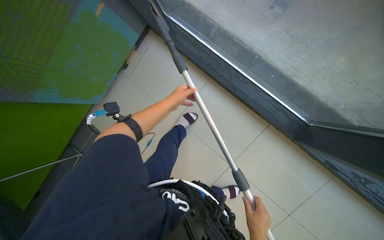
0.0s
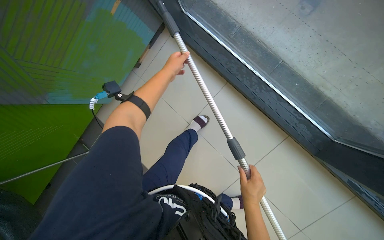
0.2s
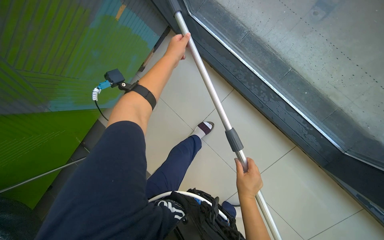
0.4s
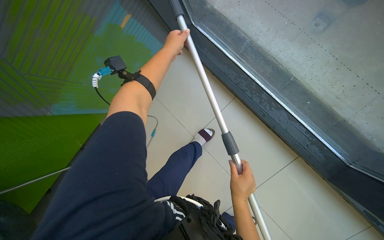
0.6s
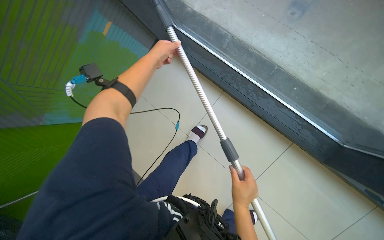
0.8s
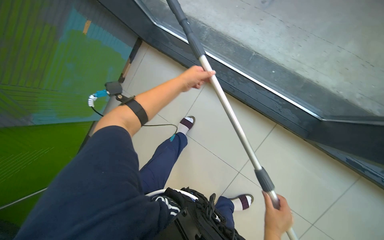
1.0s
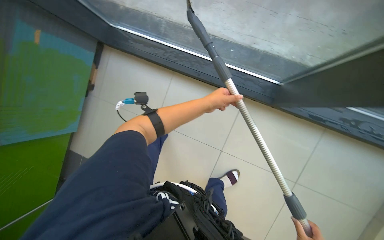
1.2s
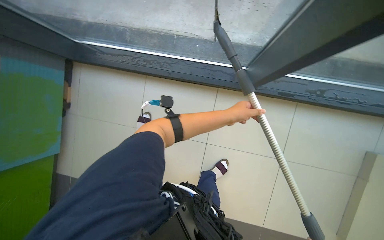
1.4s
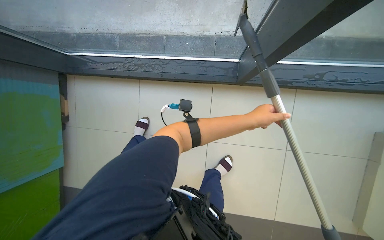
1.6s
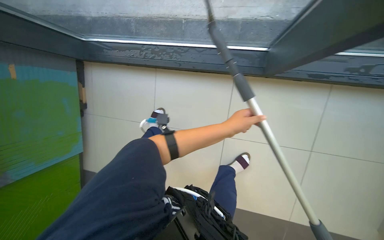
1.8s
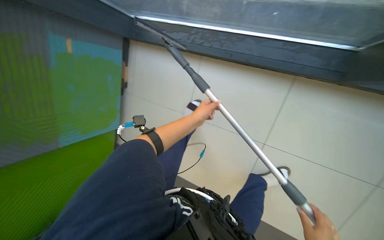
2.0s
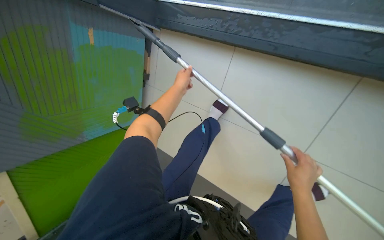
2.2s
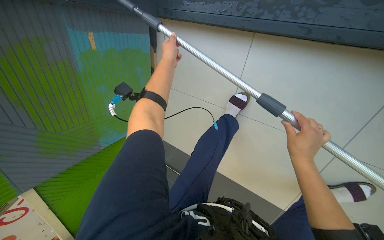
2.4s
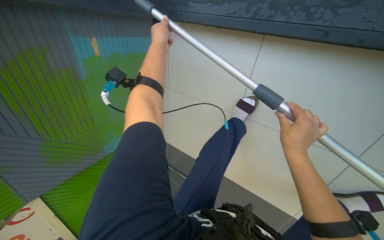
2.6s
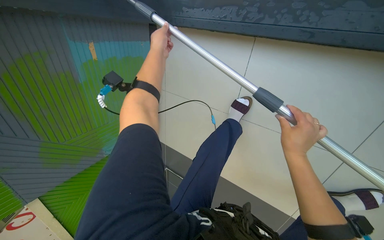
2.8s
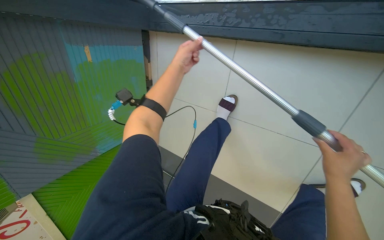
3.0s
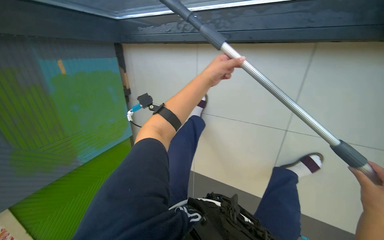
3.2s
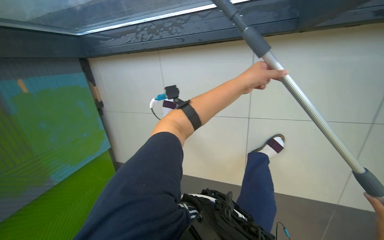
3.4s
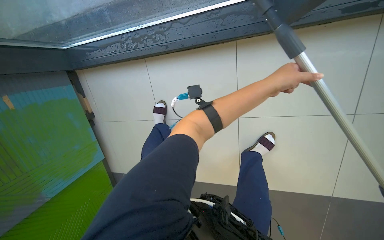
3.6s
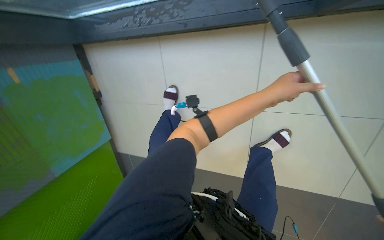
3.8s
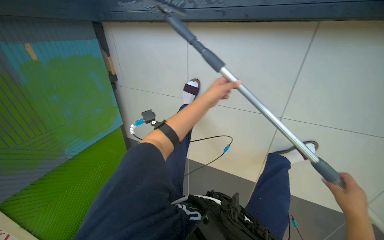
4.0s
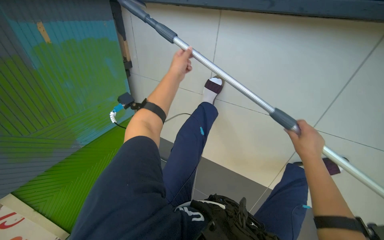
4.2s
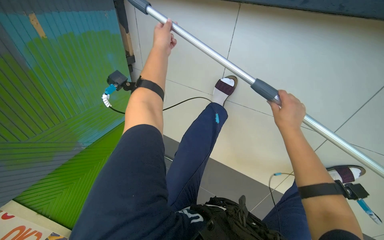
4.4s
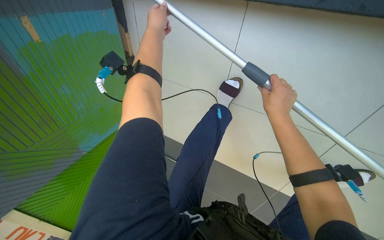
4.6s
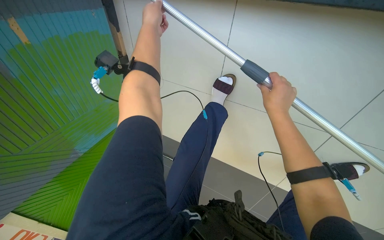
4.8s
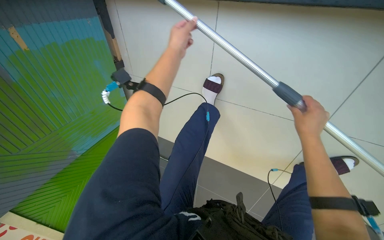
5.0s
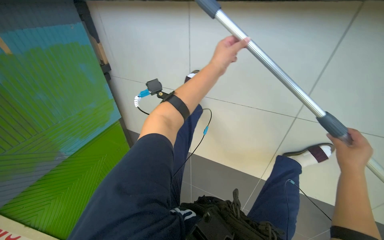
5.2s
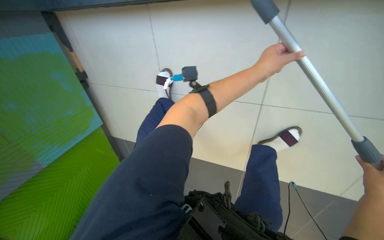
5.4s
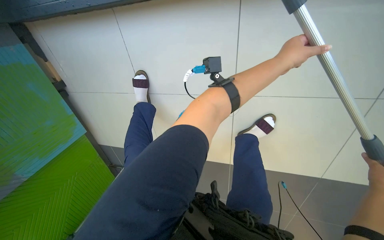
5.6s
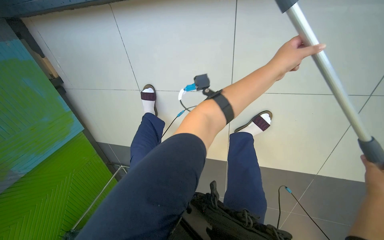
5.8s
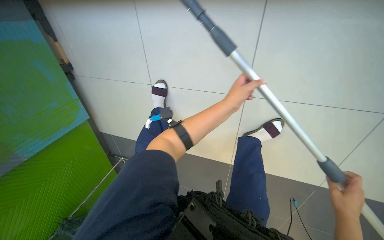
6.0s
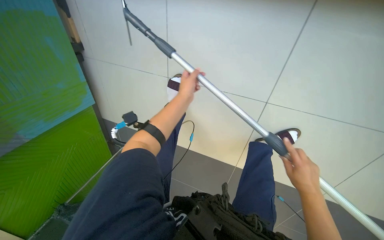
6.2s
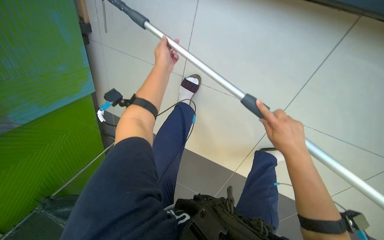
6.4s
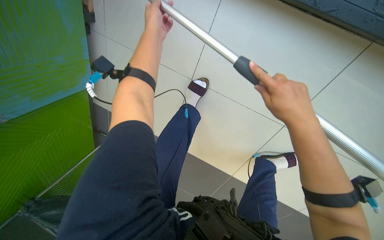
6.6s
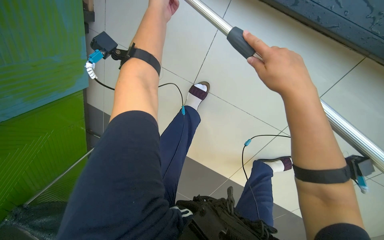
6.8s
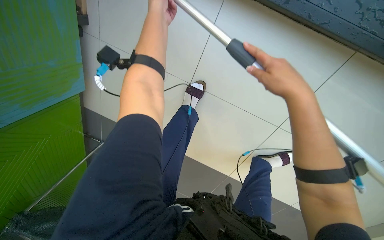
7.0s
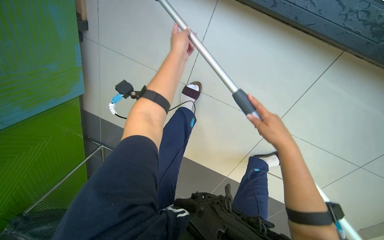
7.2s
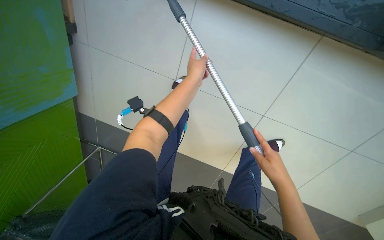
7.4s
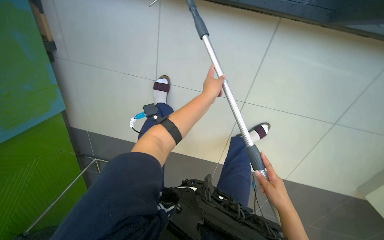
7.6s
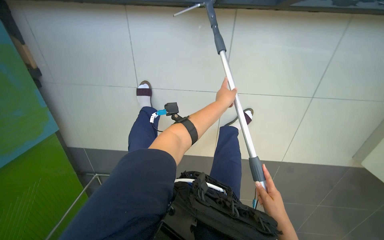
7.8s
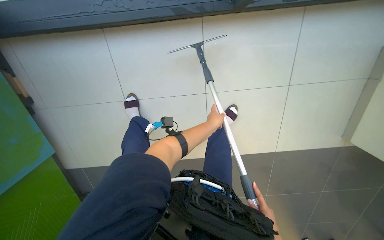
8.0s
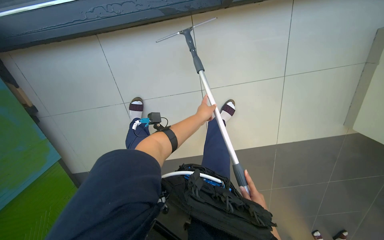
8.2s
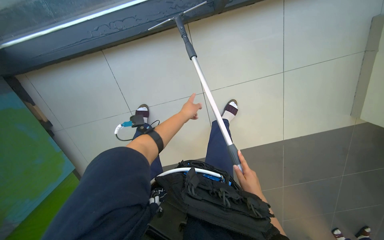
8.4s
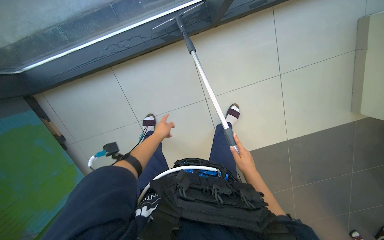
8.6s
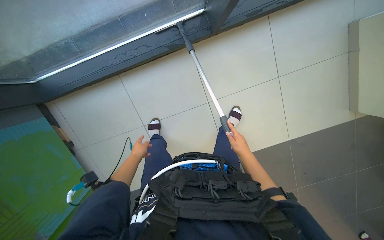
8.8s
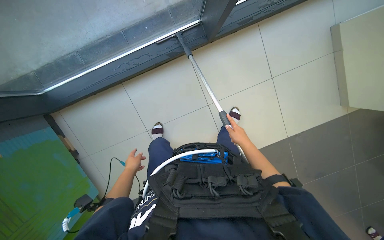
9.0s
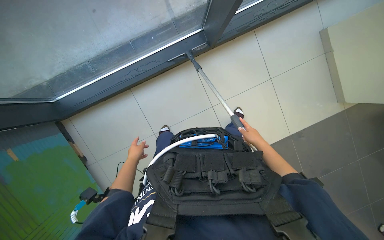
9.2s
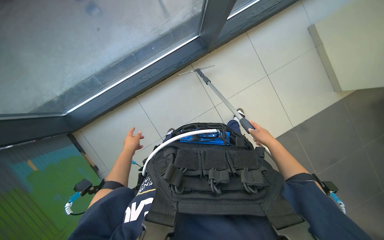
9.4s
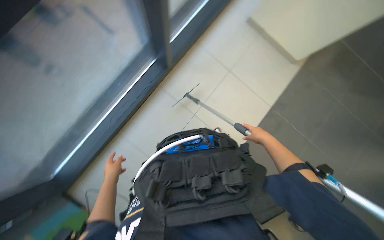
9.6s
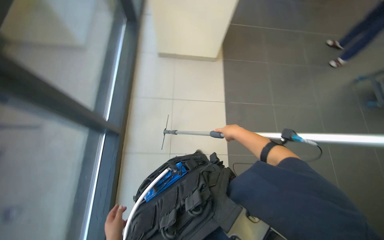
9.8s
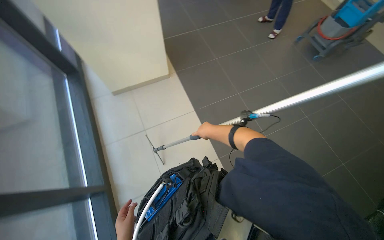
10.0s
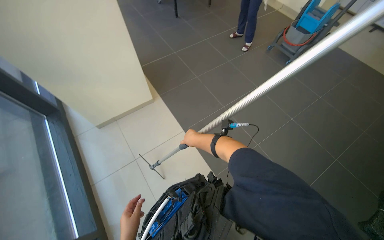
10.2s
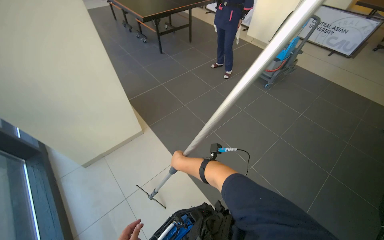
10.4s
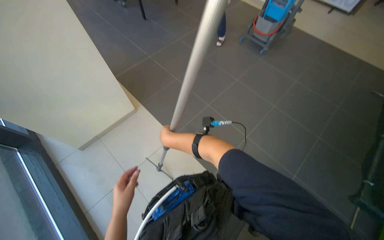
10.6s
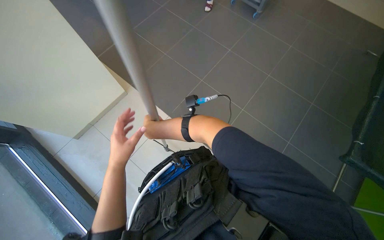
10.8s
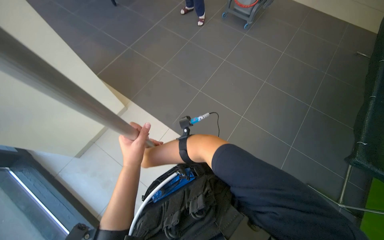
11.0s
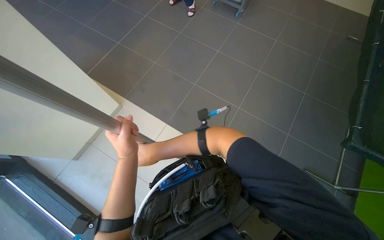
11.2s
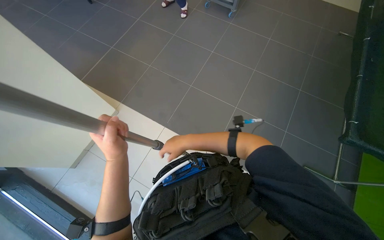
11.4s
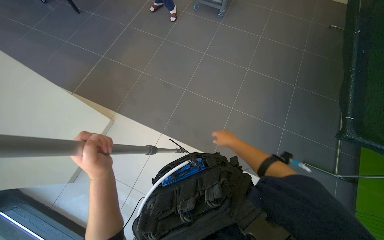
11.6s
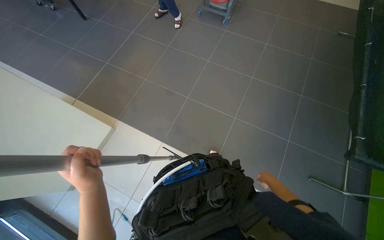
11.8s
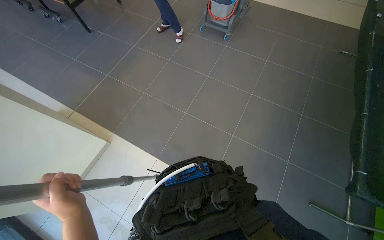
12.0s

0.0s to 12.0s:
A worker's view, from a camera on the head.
Job: cleaning windows.
The whole recording: Cleaning glass panels and frames. The worker cleans the glass panels and frames using a squeegee and a cloth on a pole.
0.0s to 1.6s: The left hand heads to the right and nearer to the camera, covering about 25 cm.
1.6s to 3.0s: The head rotates roughly 30 degrees to the left. The camera pitches downward, by approximately 15 degrees.
4.4s to 6.0s: The wearer's head swings approximately 20 degrees to the right. The left hand travels to the right and down the picture by approximately 40 cm.
6.0s to 7.6s: The left hand travels to the left by about 10 cm, and goes up the picture and returns, about 30 cm each way; the right hand moves to the left, about 25 cm, and reaches some 35 cm up the picture, then returns.
7.6s to 9.0s: The camera travels about 40 cm. The wearer looks roughly 20 degrees further upward. Everything in view rotates roughly 35 degrees counterclockwise.
9.0s to 10.4s: The wearer's head swings some 70 degrees to the right. The view tilts some 40 degrees upward.
10.4s to 12.0s: The camera pitches downward, by about 15 degrees.

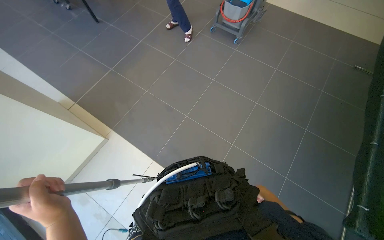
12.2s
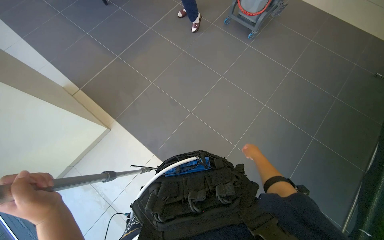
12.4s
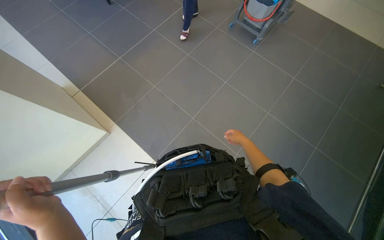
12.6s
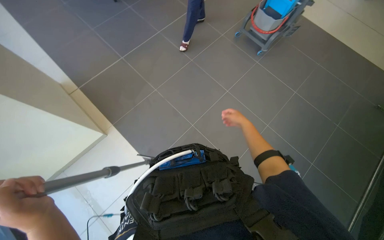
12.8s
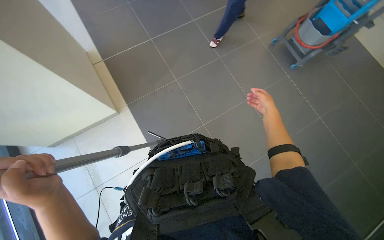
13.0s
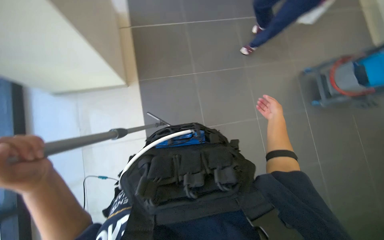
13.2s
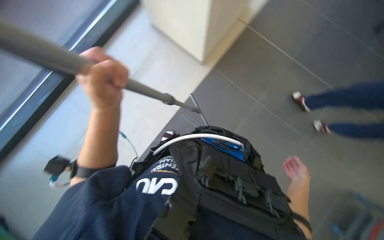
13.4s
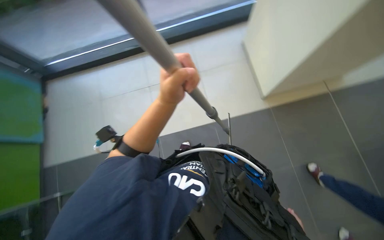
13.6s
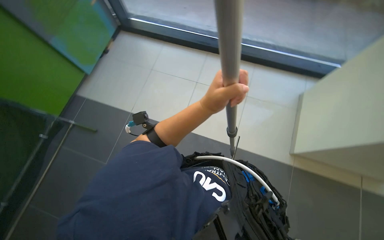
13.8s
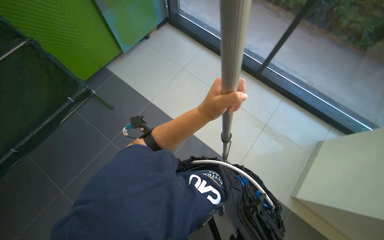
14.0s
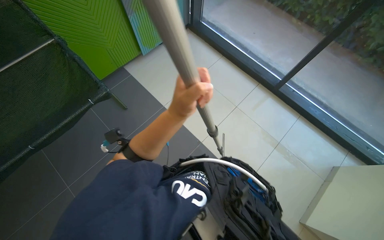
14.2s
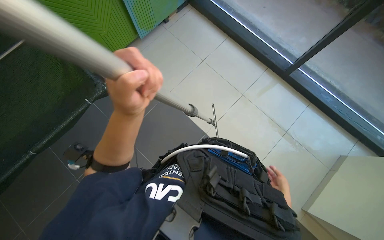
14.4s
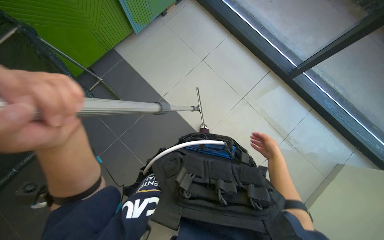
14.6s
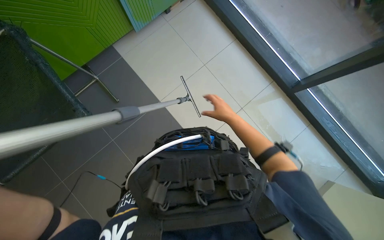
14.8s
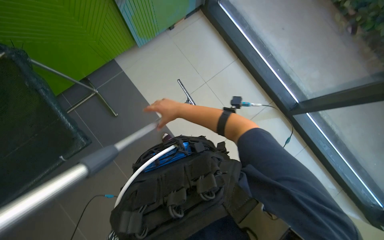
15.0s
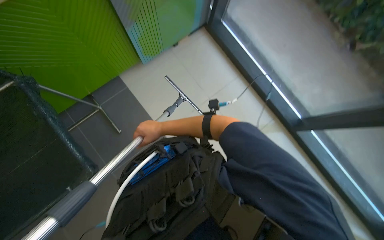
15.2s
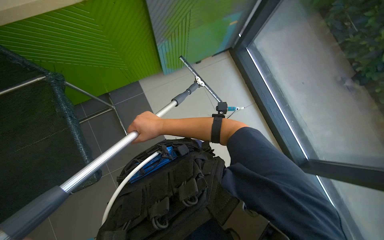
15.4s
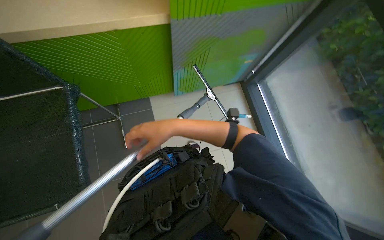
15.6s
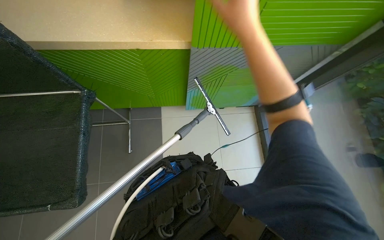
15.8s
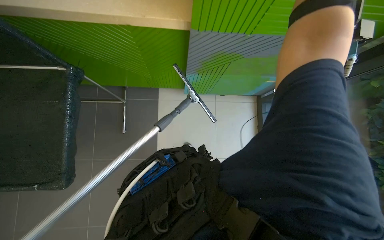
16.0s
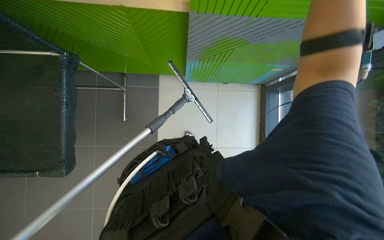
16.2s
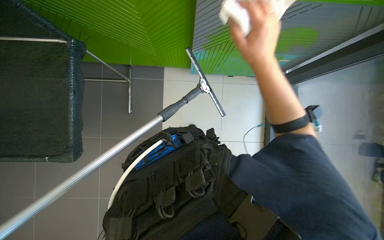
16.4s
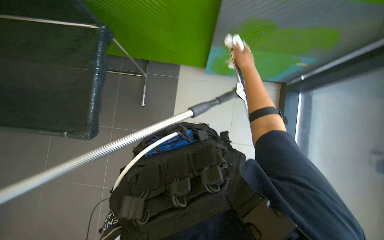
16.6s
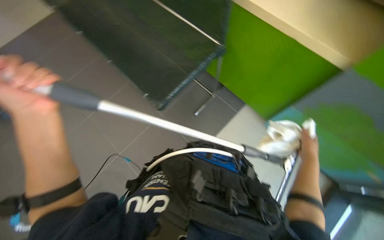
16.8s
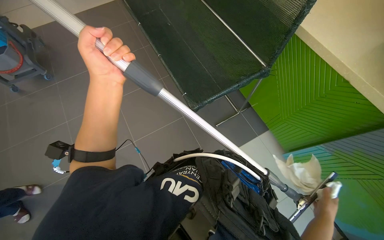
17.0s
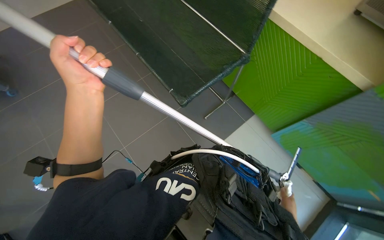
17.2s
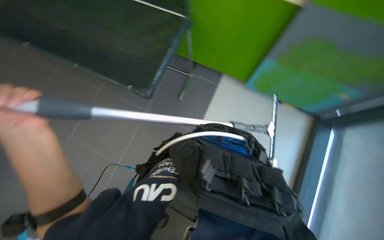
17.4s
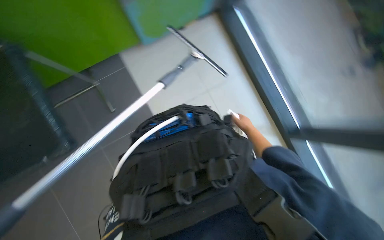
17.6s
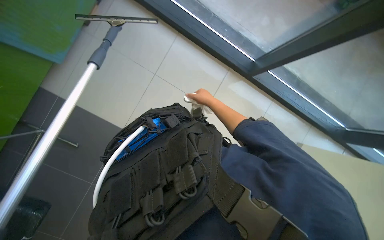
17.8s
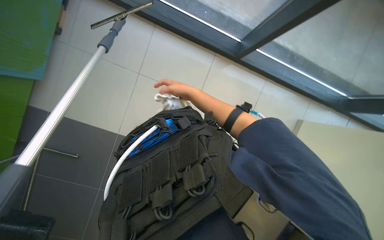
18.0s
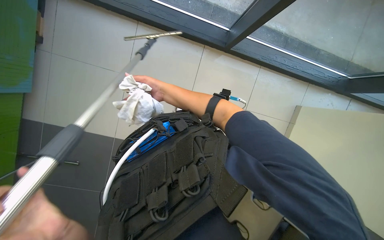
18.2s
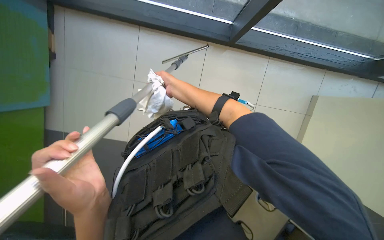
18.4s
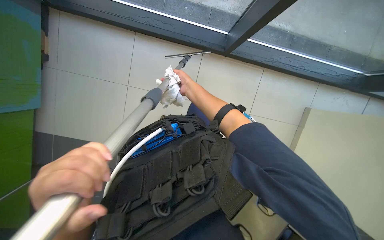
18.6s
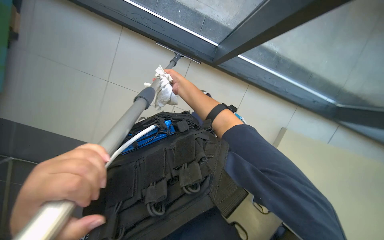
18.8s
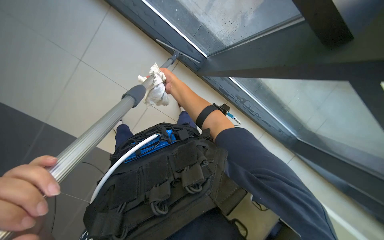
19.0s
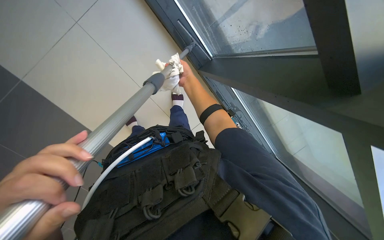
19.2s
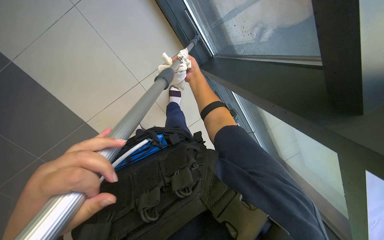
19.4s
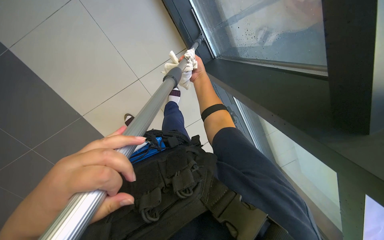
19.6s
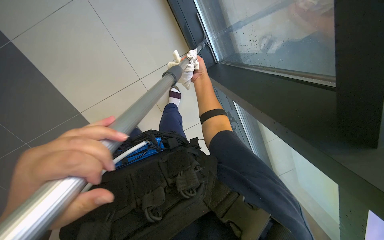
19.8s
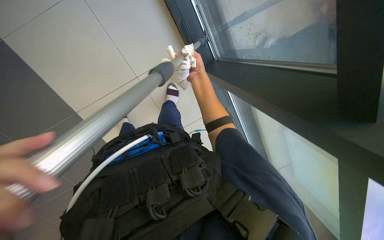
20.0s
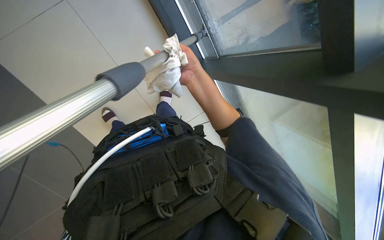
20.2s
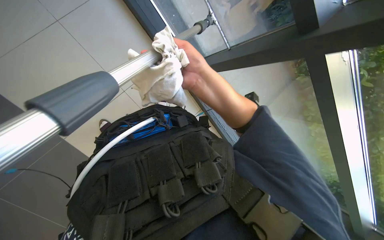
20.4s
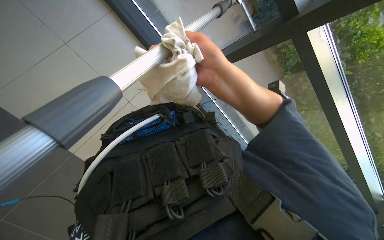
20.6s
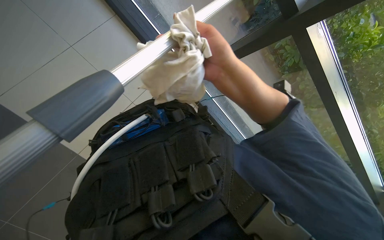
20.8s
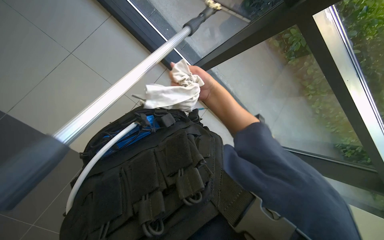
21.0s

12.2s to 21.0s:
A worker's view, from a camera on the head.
Job: cleaning windows.
The whole recording: Cleaning glass panels and frames. The worker cleans the glass panels and frames using a squeegee and a cloth on a pole.
12.2s to 13.6s: The scene rotates clockwise by about 55 degrees.
13.6s to 15.2s: The camera is carried some 60 cm. Everything in view rotates some 35 degrees clockwise.
15.2s to 16.6s: The wearer looks about 45 degrees further to the left.
18.0s to 19.6s: The right hand travels up the picture by approximately 10 cm.
19.6s to 21.0s: The wearer looks approximately 10 degrees further downward. The right hand moves down the picture and nearer to the camera, about 20 cm.
